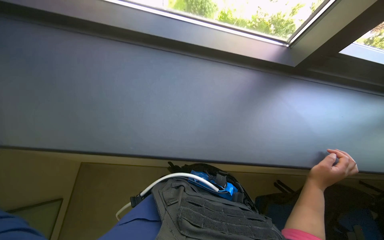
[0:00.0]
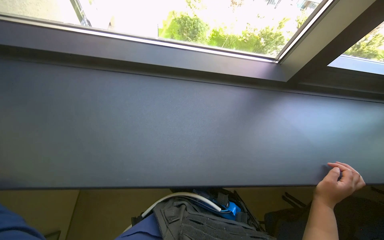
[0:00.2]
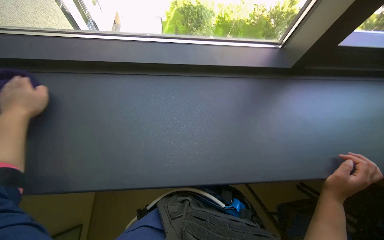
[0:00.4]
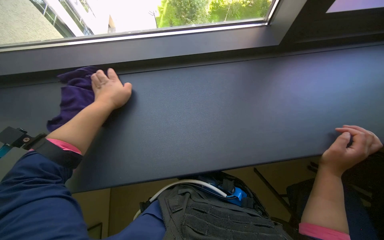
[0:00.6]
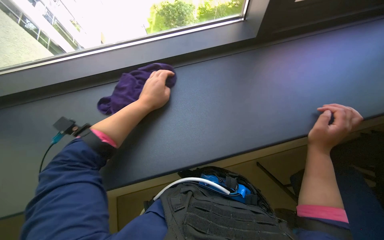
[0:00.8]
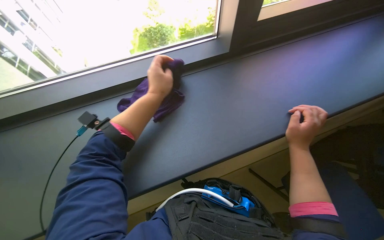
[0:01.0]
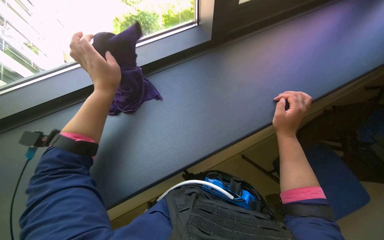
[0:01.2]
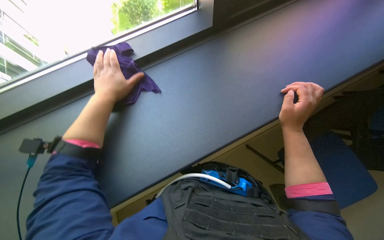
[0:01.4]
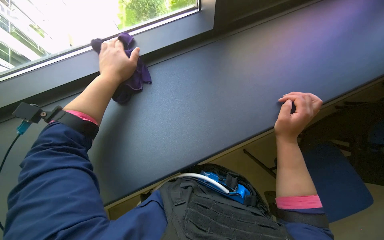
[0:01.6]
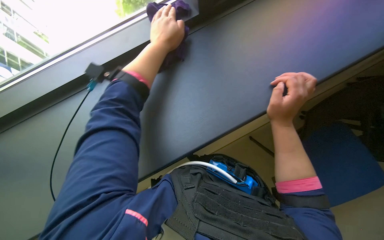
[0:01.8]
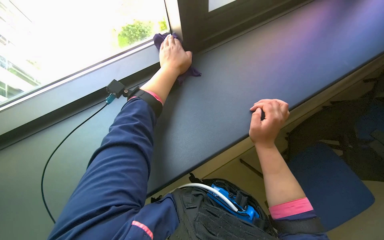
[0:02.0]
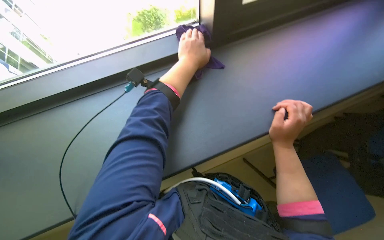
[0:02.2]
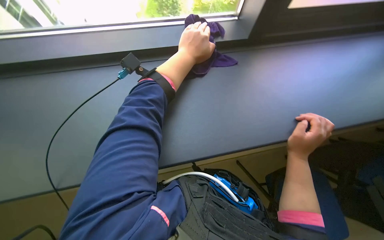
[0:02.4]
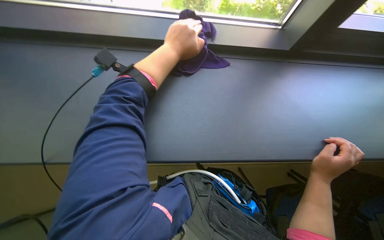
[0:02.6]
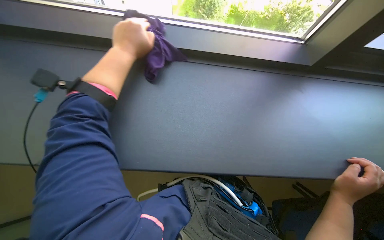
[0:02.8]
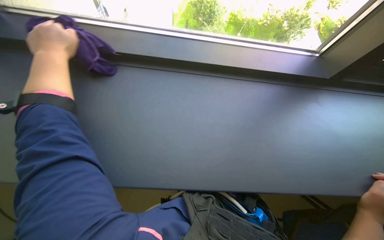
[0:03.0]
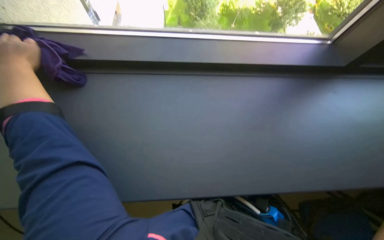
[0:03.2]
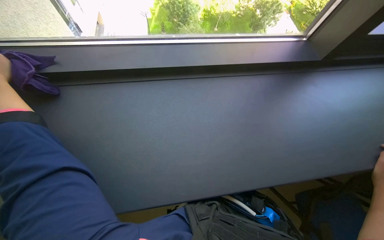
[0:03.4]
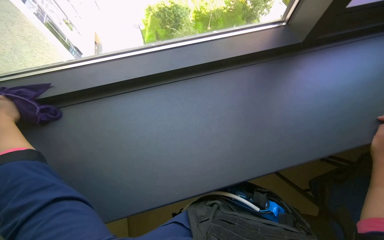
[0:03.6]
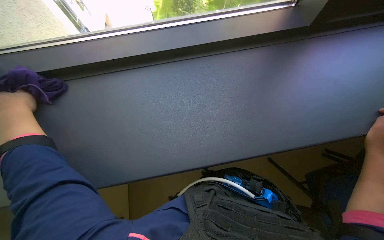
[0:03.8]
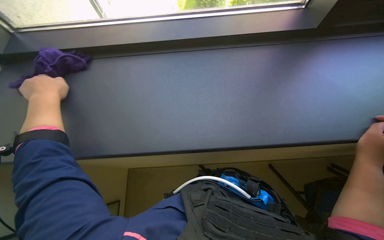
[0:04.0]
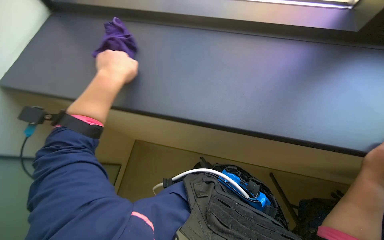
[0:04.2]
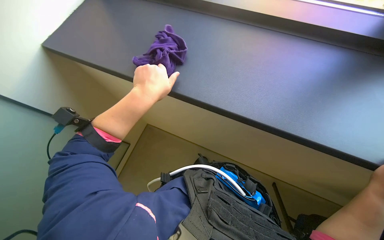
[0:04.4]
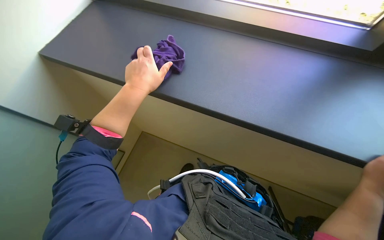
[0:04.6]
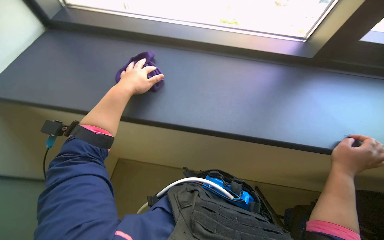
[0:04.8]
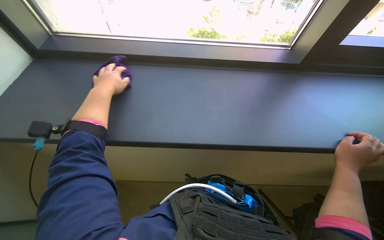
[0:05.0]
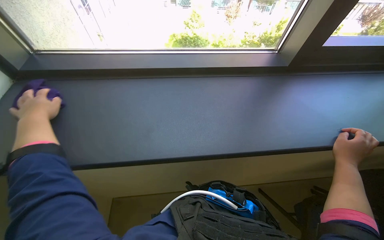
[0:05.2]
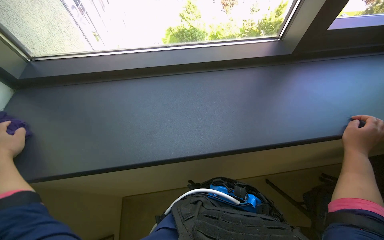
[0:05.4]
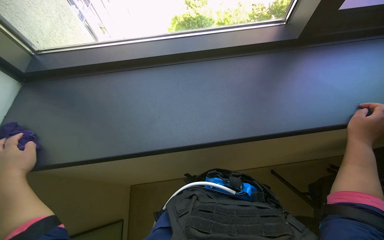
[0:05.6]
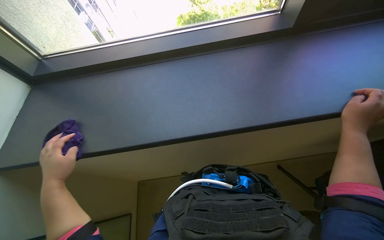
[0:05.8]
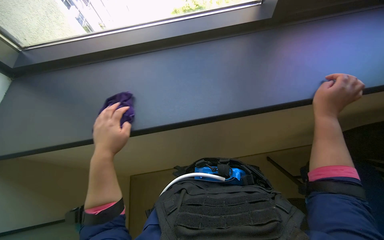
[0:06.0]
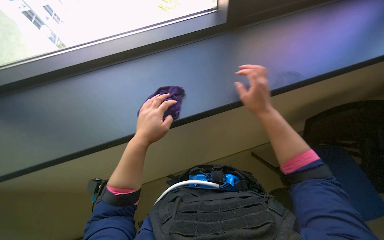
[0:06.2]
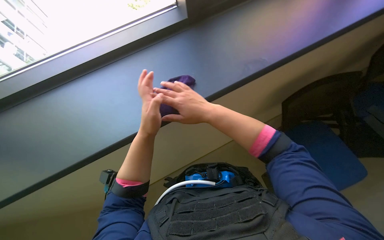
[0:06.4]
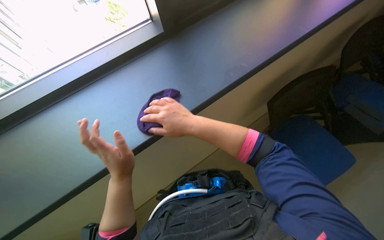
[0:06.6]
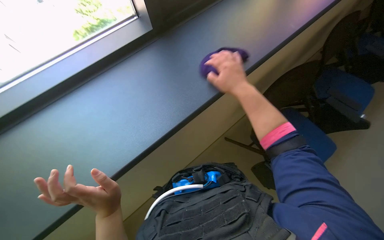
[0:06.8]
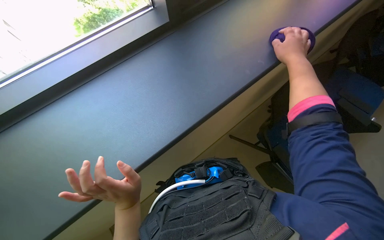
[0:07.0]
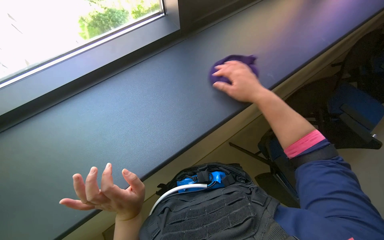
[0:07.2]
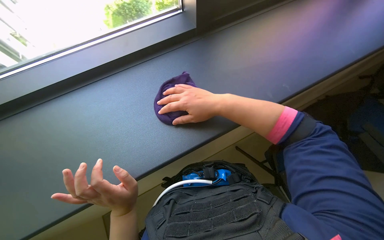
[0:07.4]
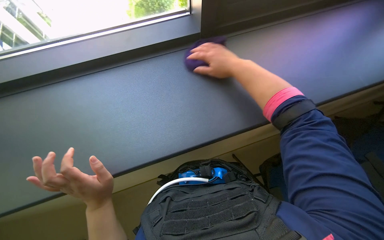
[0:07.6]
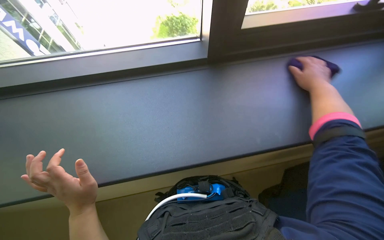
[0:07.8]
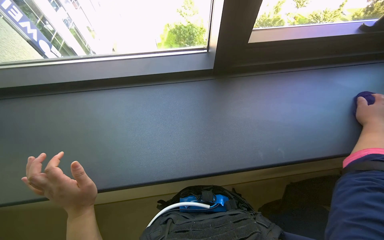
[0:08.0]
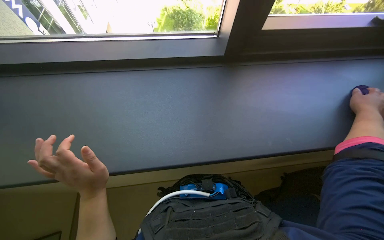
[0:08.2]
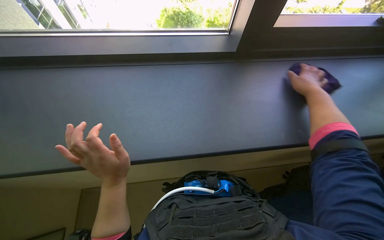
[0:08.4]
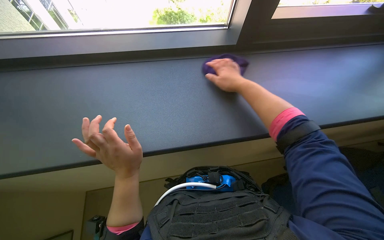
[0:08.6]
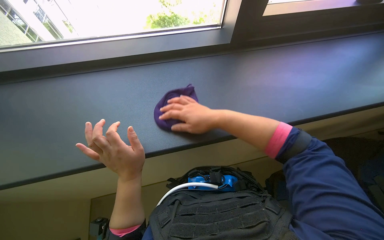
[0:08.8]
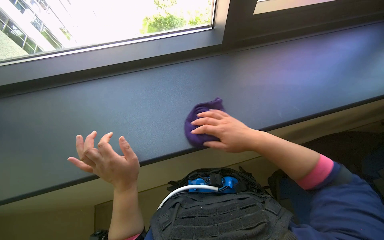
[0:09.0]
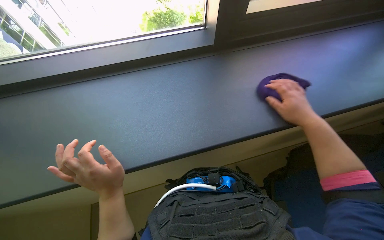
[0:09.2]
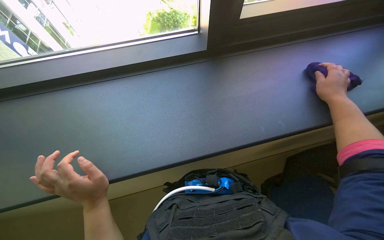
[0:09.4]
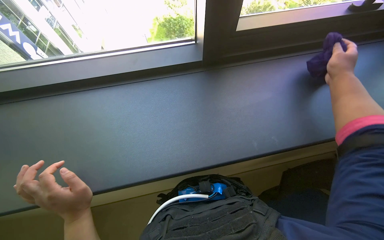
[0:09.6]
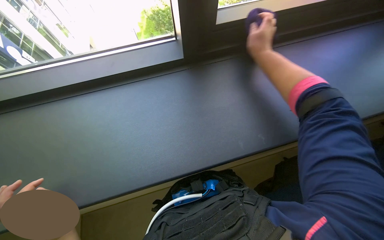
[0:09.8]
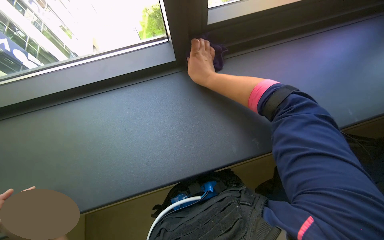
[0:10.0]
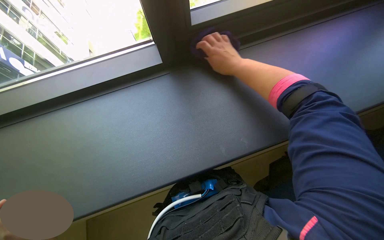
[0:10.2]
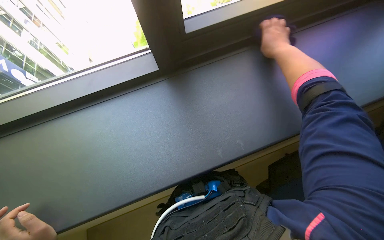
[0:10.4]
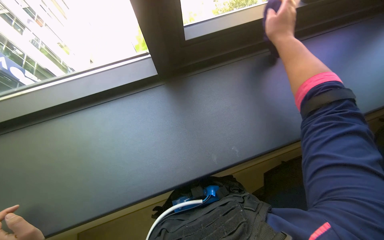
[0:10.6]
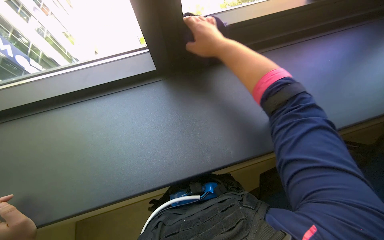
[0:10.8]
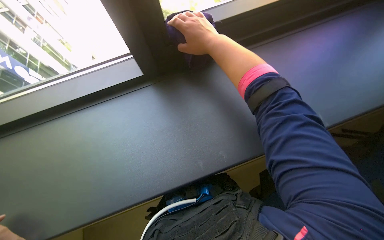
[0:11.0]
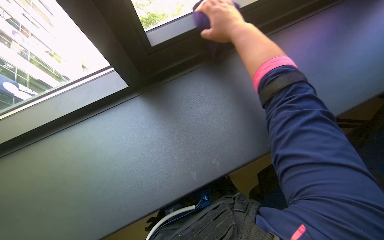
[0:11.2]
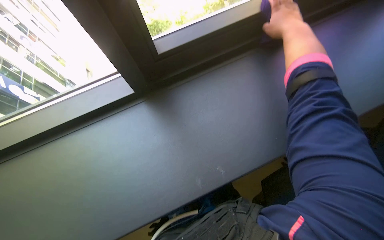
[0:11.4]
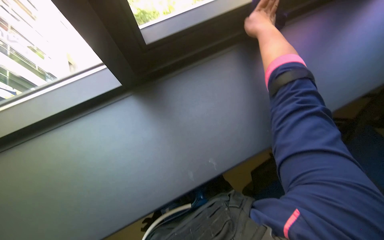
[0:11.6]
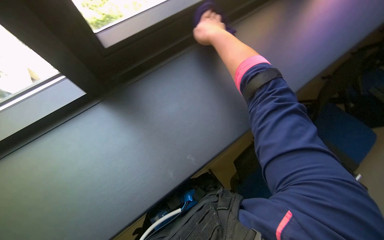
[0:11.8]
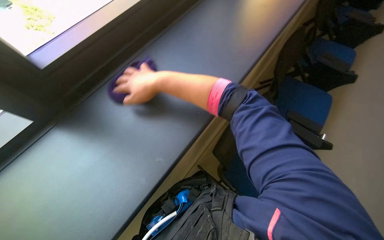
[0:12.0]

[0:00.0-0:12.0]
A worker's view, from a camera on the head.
Job: wiping surfaces.
The whole recording: Wiping window frame. The worker wipes the window frame with a purple cloth.
0:00.0 to 0:01.6: Everything in view rotates approximately 30 degrees counterclockwise.
0:06.0 to 0:07.6: The right hand goes left and right, roughly 35 cm each way, reversing 2 times.
0:07.6 to 0:09.0: The right hand moves left and right over roughly 50 cm, changing direction 2 times.

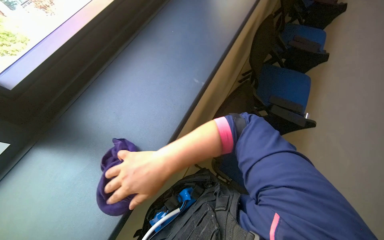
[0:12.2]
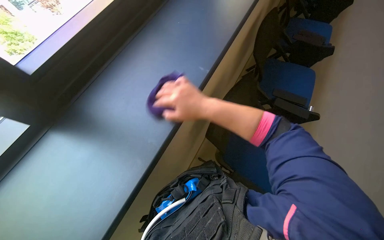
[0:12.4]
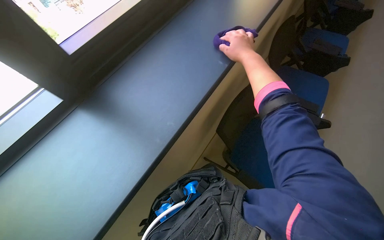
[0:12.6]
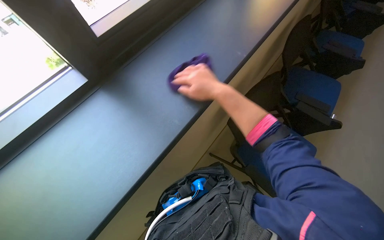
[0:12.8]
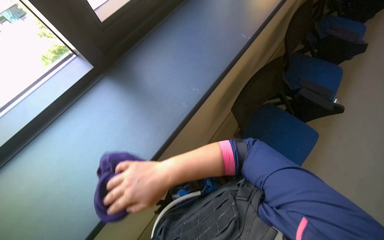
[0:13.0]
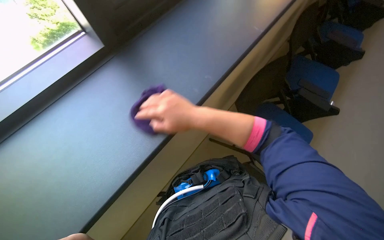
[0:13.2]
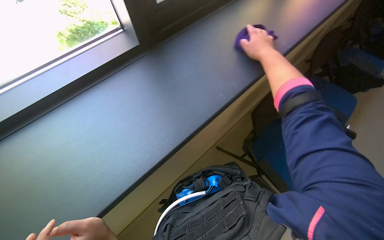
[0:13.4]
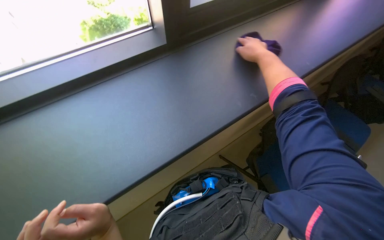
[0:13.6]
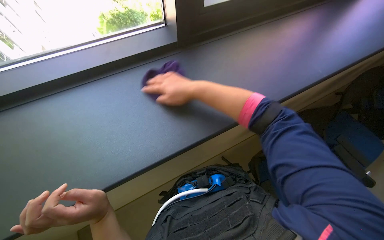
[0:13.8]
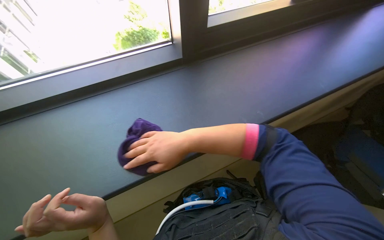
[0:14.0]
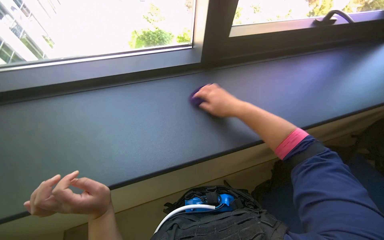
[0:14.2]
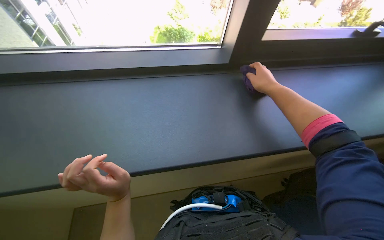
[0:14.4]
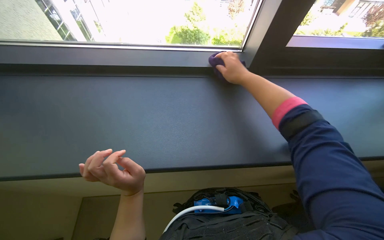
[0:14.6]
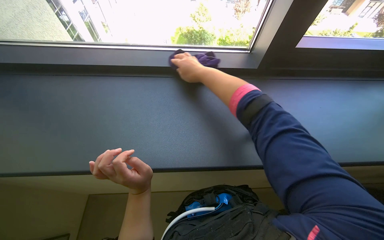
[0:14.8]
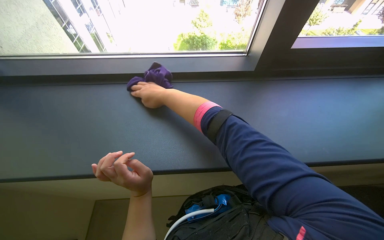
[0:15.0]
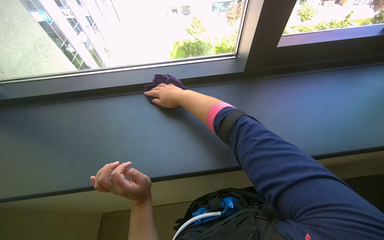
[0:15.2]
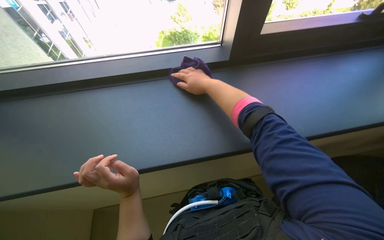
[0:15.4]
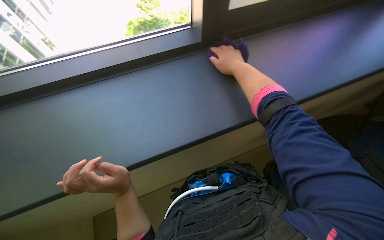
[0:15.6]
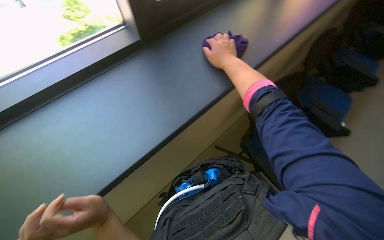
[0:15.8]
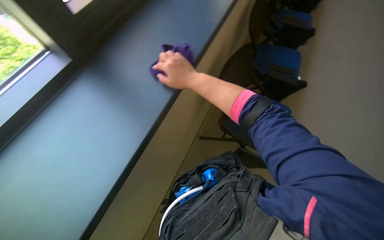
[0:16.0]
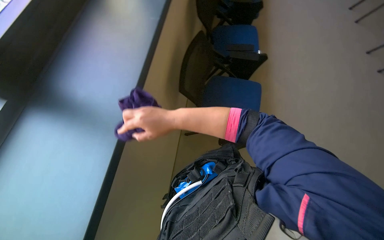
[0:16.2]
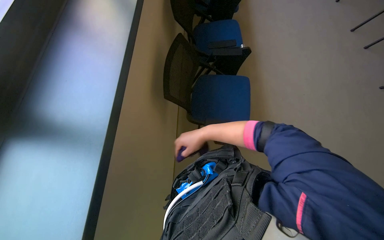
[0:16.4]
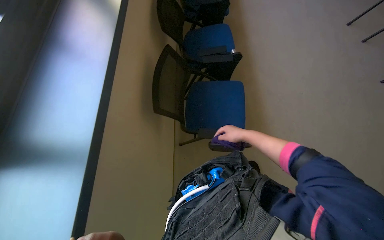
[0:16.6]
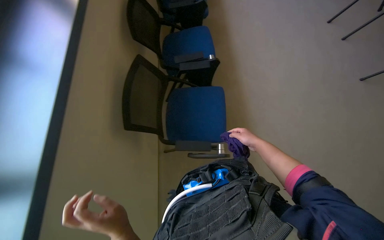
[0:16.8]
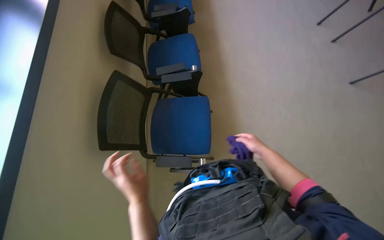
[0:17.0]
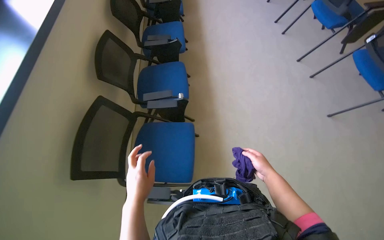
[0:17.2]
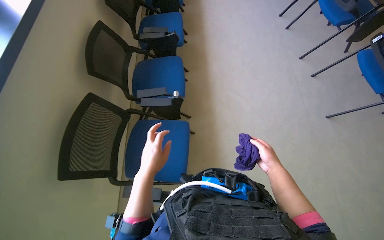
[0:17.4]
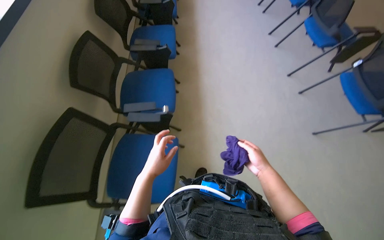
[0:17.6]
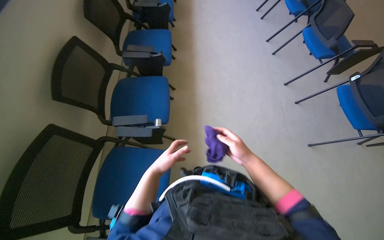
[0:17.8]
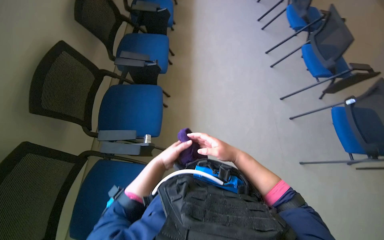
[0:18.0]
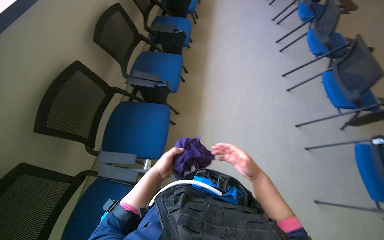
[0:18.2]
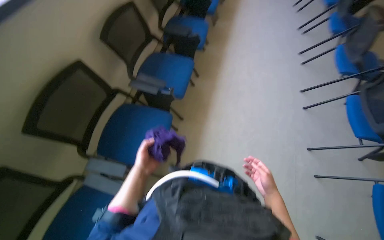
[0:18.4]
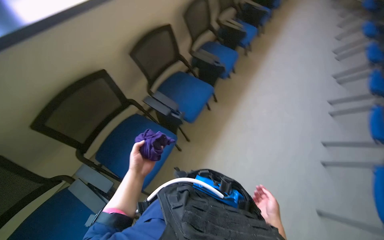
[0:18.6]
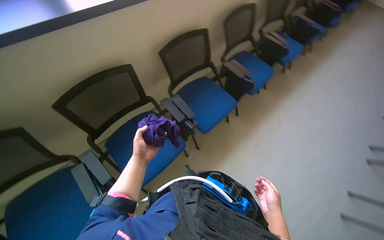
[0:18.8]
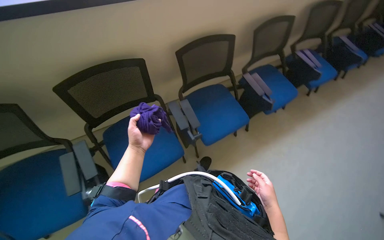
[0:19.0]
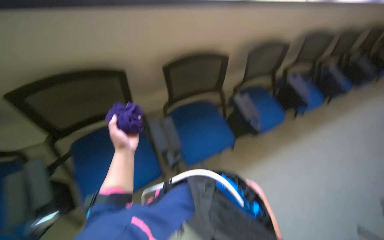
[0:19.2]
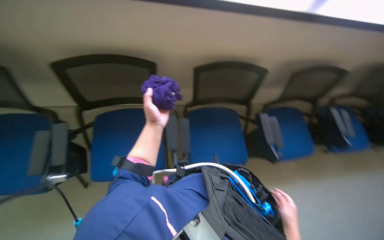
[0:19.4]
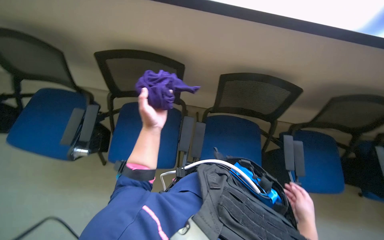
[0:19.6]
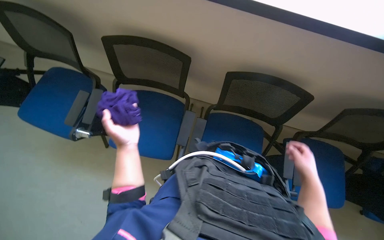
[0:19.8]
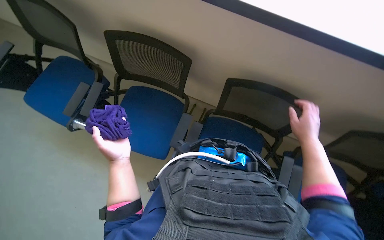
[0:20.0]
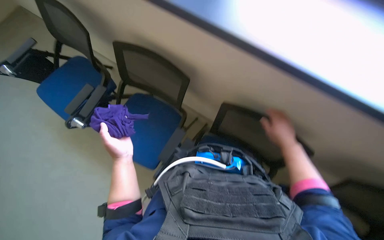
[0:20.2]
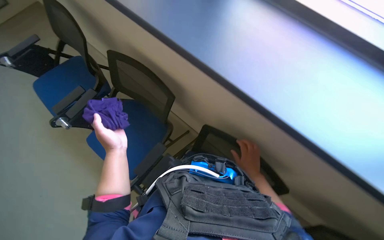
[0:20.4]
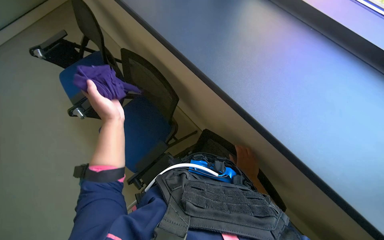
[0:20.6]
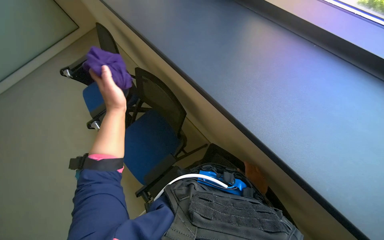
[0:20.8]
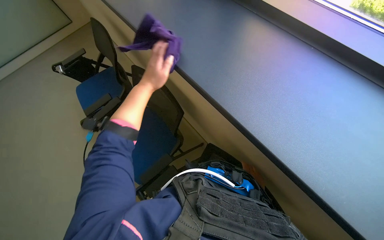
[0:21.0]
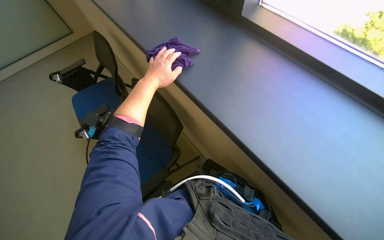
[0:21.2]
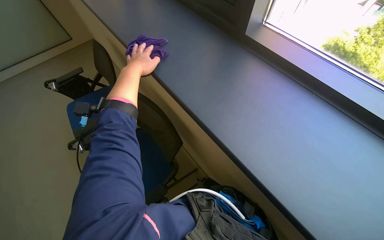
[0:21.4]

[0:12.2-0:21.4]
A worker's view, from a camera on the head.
Job: wiping surfaces.
The whole recording: Wiping window frame. The worker wipes the window frame with a purple cloth.
0:12.2 to 0:13.8: The scene rotates clockwise by roughly 30 degrees.
0:15.2 to 0:16.8: The head turns to the right by about 60 degrees.
0:16.8 to 0:18.4: The wearer moves about 80 cm.
0:18.4 to 0:19.8: The wearer looks some 70 degrees further to the left. The view tips upward by approximately 15 degrees.
0:19.8 to 0:21.4: The wearer looks about 20 degrees further upward. The scene turns about 30 degrees clockwise in the picture.
